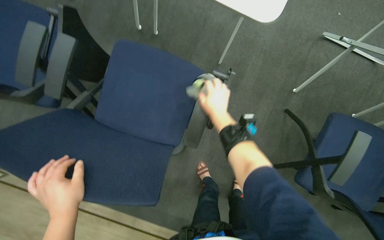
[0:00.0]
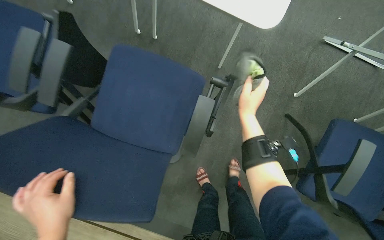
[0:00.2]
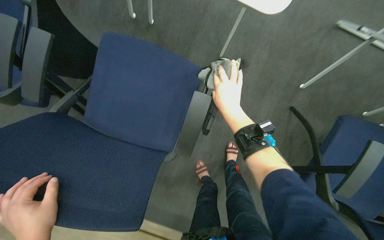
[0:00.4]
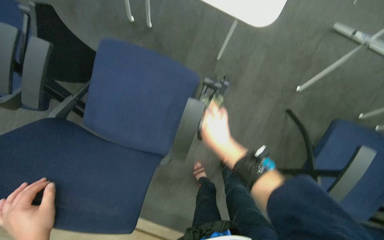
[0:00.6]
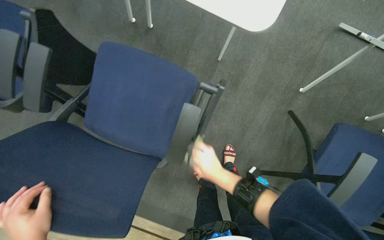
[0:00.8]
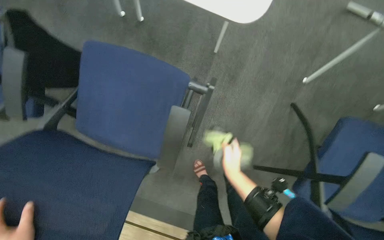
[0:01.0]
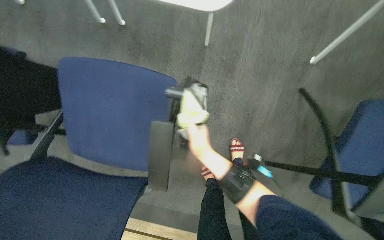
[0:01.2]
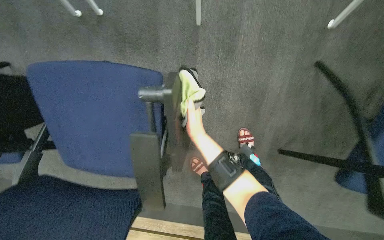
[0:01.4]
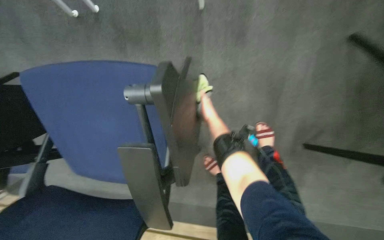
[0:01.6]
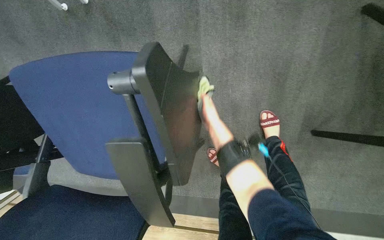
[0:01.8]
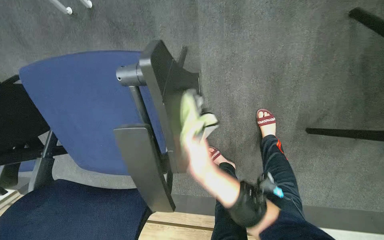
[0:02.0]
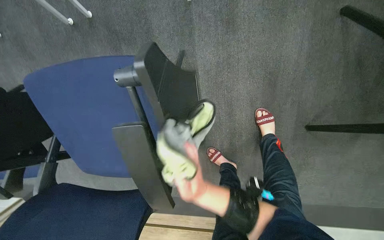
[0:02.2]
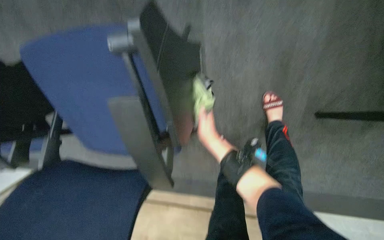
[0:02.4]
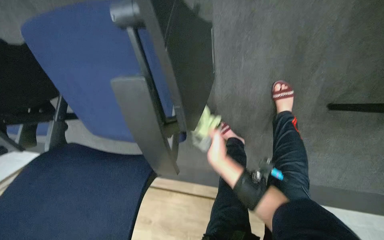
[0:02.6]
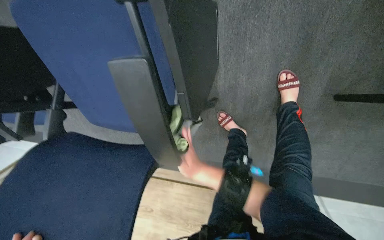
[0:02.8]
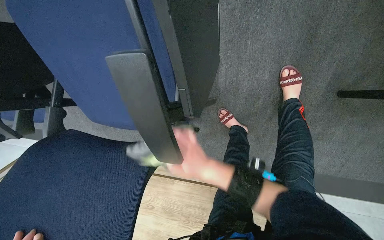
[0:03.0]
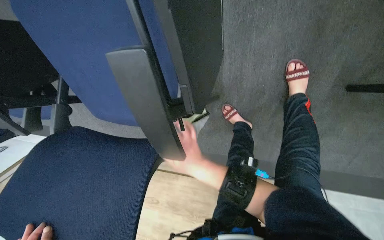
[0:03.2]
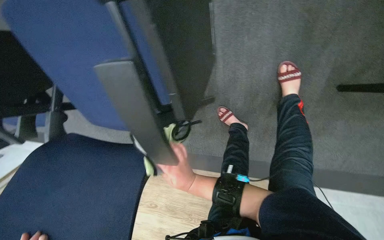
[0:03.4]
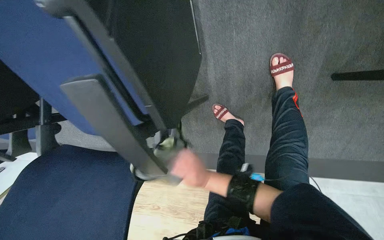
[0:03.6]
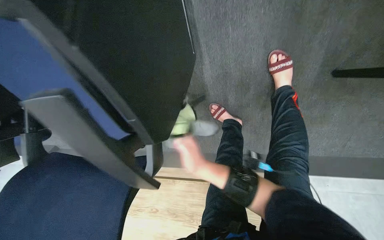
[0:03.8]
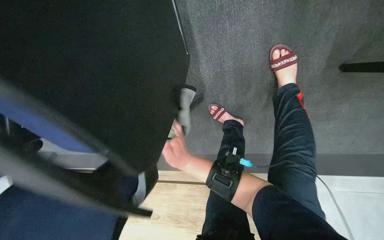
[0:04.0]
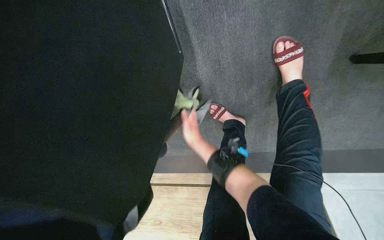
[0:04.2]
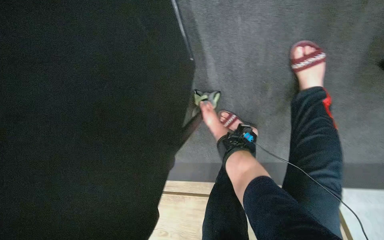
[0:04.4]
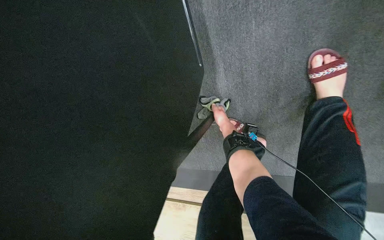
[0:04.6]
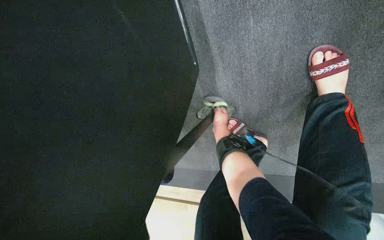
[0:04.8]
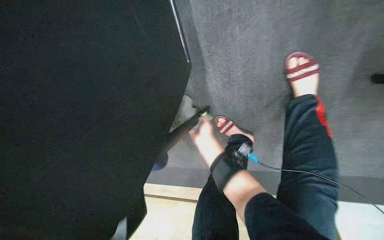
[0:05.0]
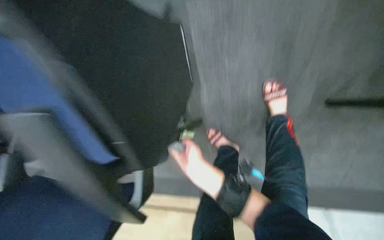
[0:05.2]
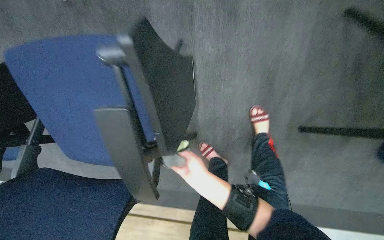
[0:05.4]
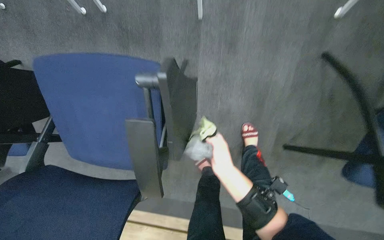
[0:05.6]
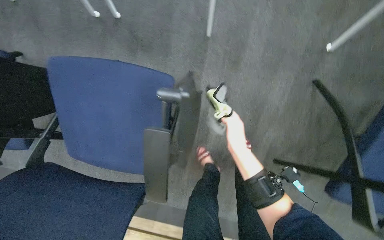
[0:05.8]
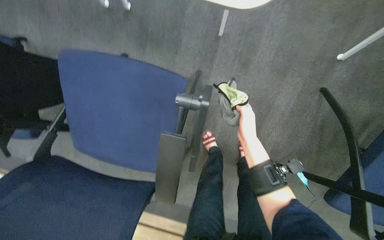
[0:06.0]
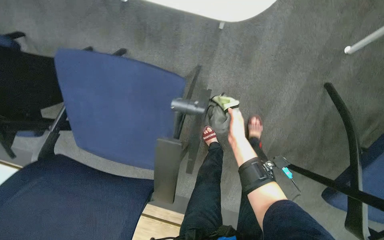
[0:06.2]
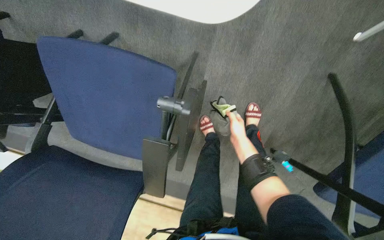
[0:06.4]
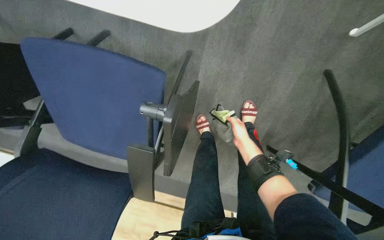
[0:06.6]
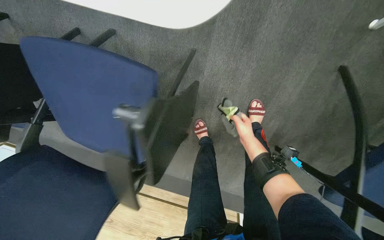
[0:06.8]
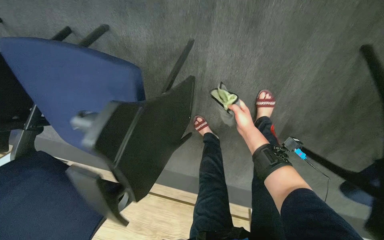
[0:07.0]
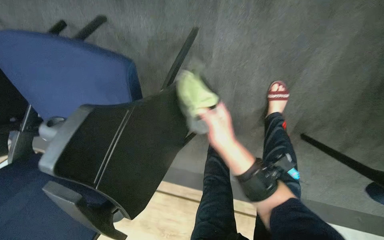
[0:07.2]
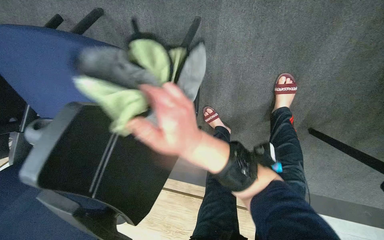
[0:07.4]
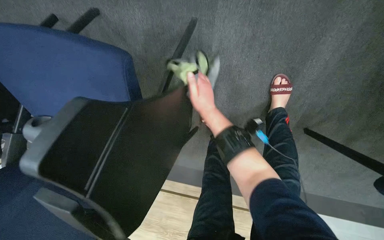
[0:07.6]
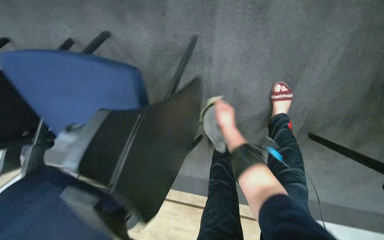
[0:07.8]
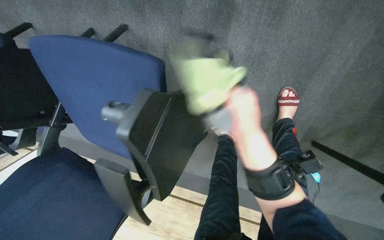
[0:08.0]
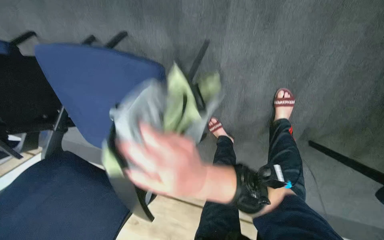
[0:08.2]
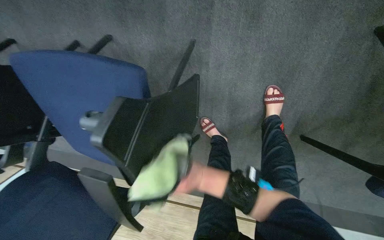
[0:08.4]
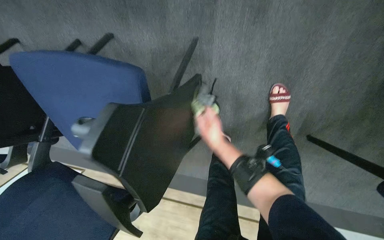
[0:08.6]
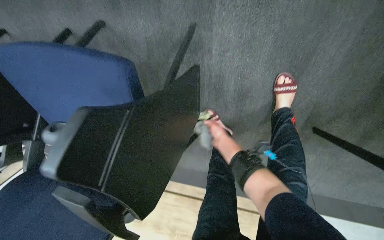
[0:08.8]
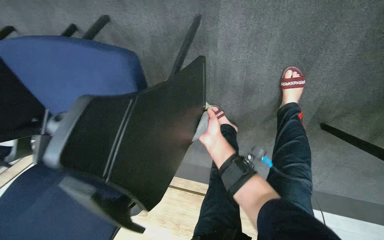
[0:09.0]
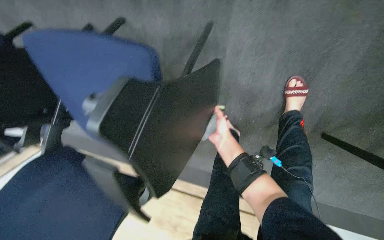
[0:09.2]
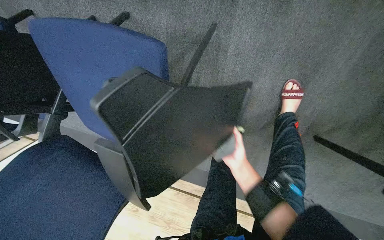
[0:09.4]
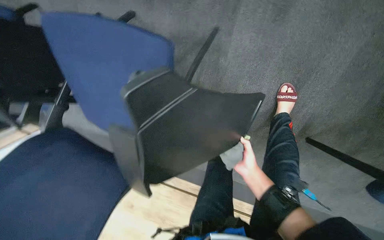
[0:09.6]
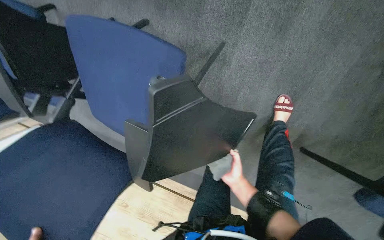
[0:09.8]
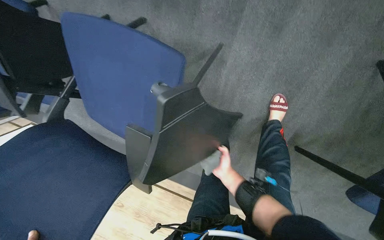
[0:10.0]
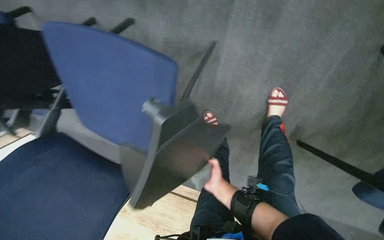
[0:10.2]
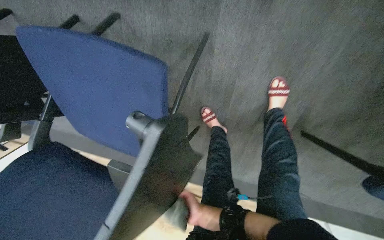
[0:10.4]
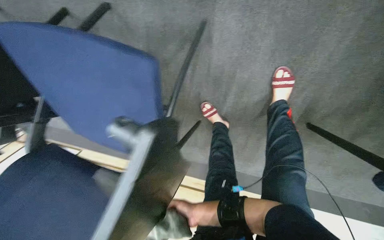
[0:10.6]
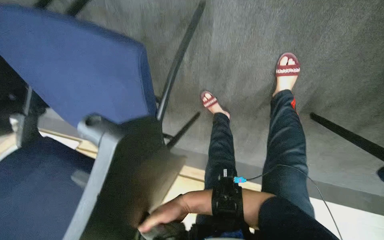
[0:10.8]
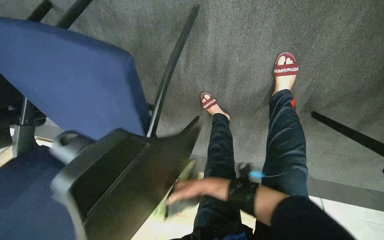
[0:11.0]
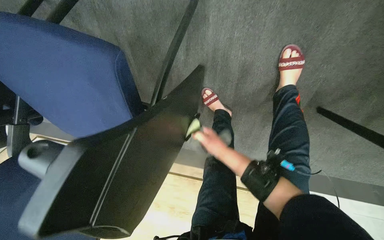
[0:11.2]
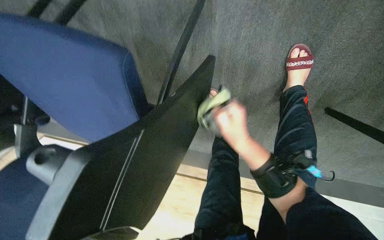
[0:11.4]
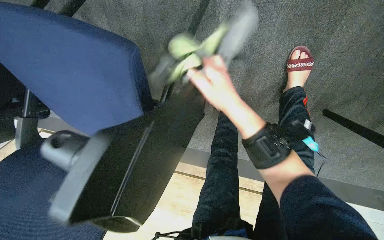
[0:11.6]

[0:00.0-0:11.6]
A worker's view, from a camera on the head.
Job: wiping surfaces.
The whole recording: Wiping conference room chairs. The worker wipes the seats, backrests, and frames of conference room chairs with a cloth.
0:00.0 to 0:01.4: The camera is carried roughly 40 cm. The camera pitches downward, by approximately 15 degrees.
0:01.4 to 0:02.8: The view tips downward by roughly 15 degrees. The right hand moves up and down the picture over about 20 cm, changing direction 3 times.
0:02.8 to 0:04.4: The right hand moves farther from the camera and up the picture, some 30 cm.
0:04.4 to 0:05.8: The camera sweeps to the right, by roughly 15 degrees. The wearer looks some 25 degrees further upward.
0:05.8 to 0:07.2: The view tilts roughly 20 degrees downward. The right hand goes farther from the camera and returns, approximately 15 cm each way.
0:07.2 to 0:08.8: The right hand moves nearer and farther over approximately 25 cm, changing direction 3 times.
0:08.8 to 0:10.2: The right hand moves down the picture, roughly 20 cm.
0:10.2 to 0:11.6: The wearer looks some 10 degrees further downward. The right hand travels up the picture and nearer to the camera by some 25 cm.

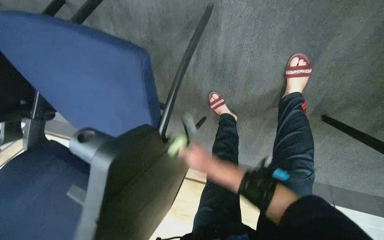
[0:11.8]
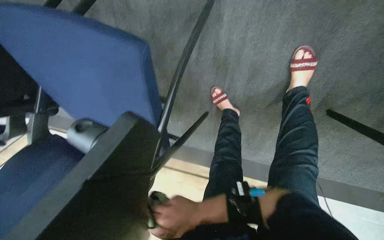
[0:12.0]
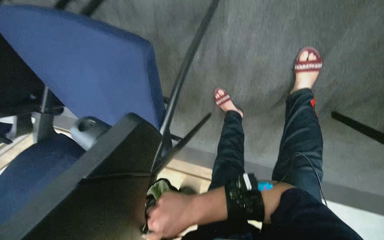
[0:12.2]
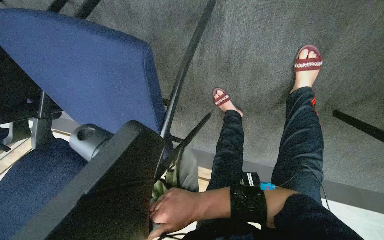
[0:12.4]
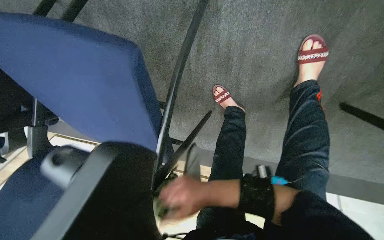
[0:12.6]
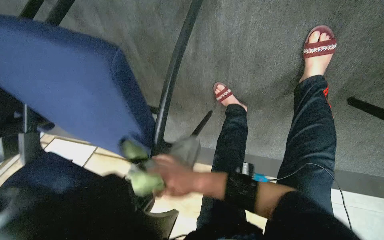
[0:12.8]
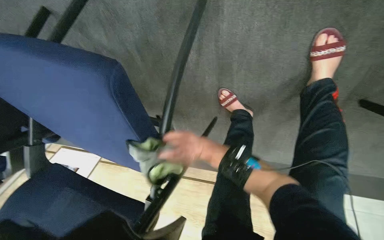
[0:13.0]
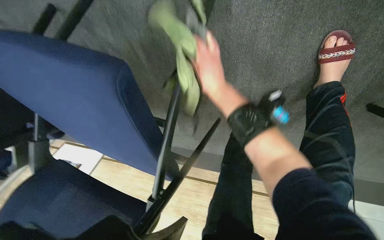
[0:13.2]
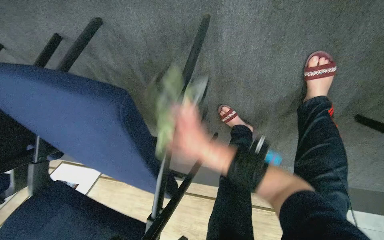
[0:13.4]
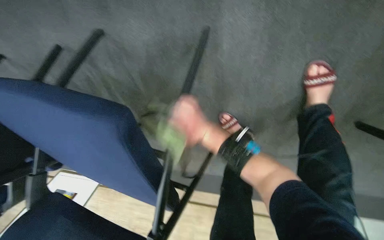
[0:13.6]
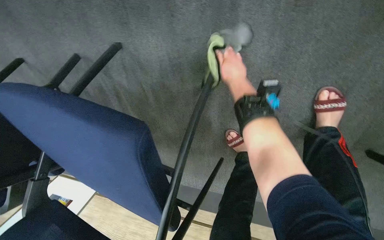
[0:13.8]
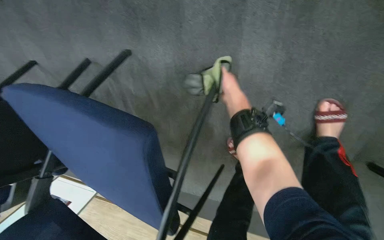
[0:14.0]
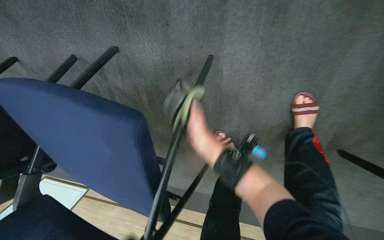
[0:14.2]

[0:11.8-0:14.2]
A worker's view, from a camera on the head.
Job: wiping surfaces.
The whole recording: Wiping conference room chairs. The worker wipes the seats, backrests, and frames of conference room chairs with a cloth.
0:11.8 to 0:13.0: The right hand goes down the picture and returns, about 15 cm each way.
0:13.0 to 0:14.2: The camera pitches upward, by some 15 degrees.

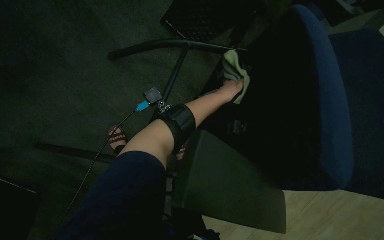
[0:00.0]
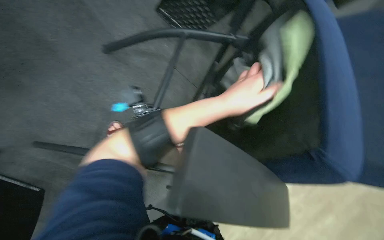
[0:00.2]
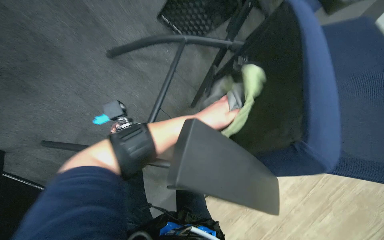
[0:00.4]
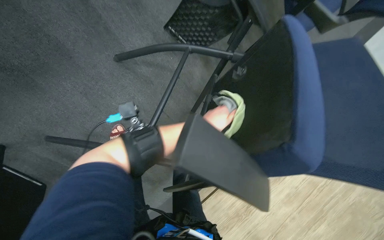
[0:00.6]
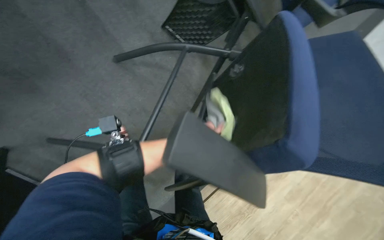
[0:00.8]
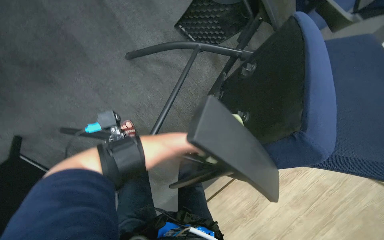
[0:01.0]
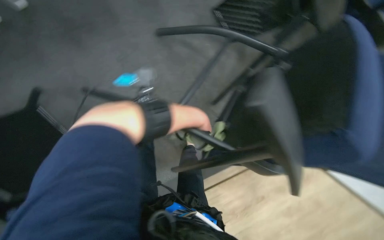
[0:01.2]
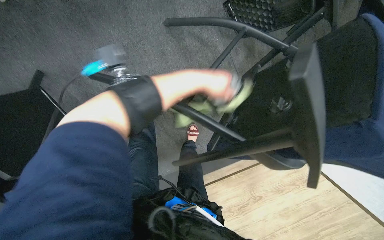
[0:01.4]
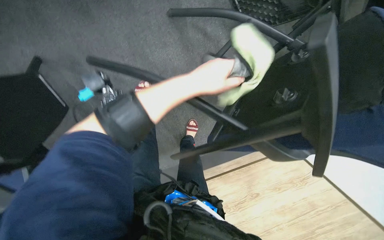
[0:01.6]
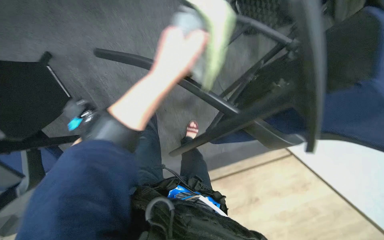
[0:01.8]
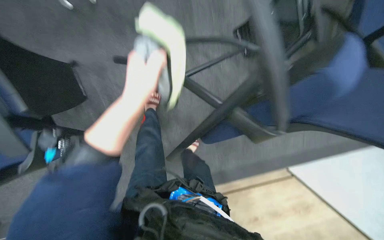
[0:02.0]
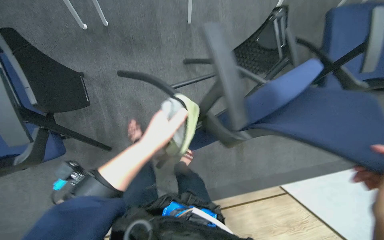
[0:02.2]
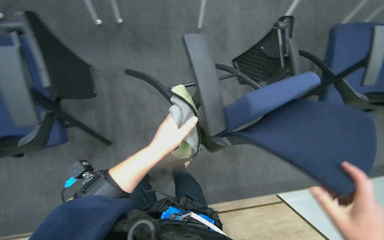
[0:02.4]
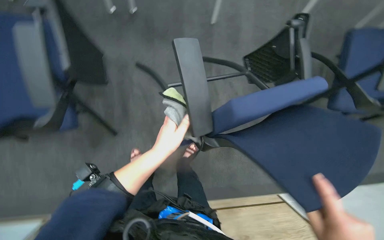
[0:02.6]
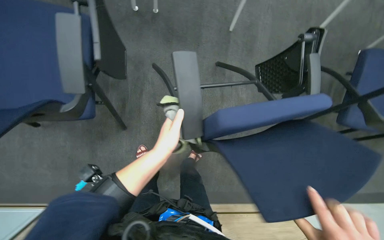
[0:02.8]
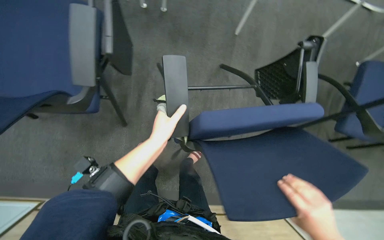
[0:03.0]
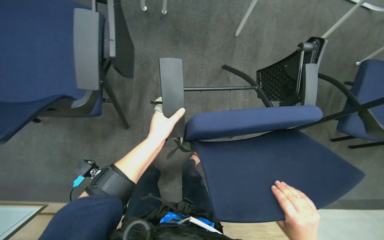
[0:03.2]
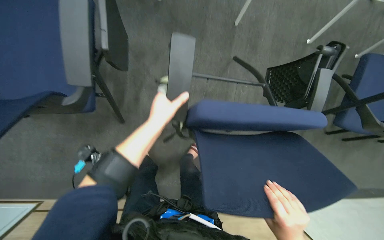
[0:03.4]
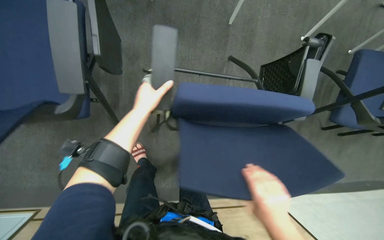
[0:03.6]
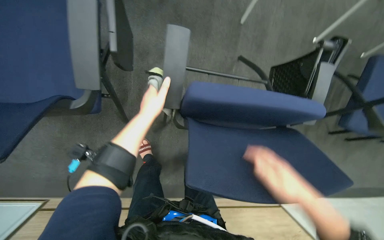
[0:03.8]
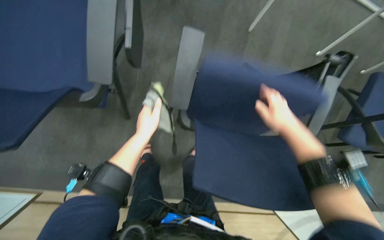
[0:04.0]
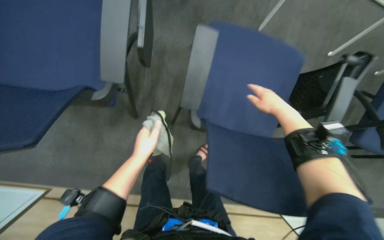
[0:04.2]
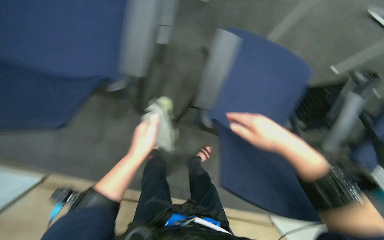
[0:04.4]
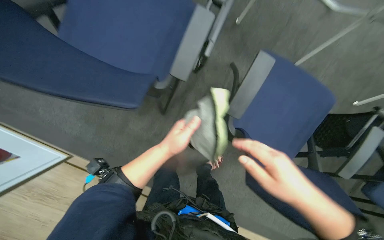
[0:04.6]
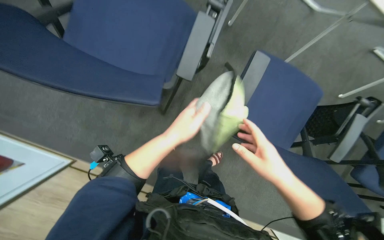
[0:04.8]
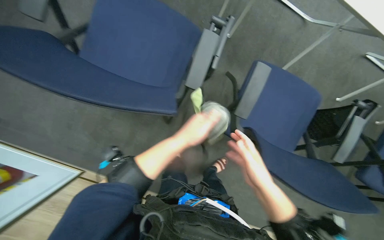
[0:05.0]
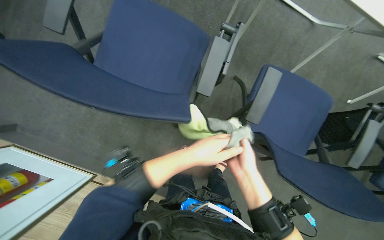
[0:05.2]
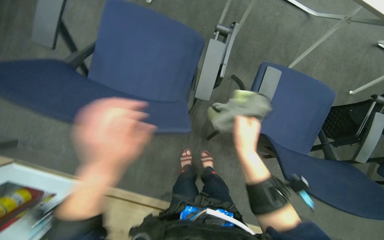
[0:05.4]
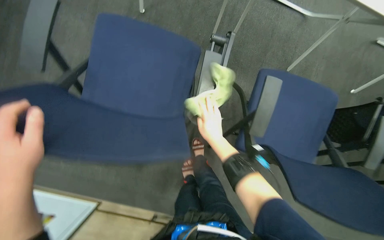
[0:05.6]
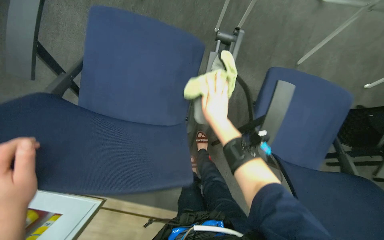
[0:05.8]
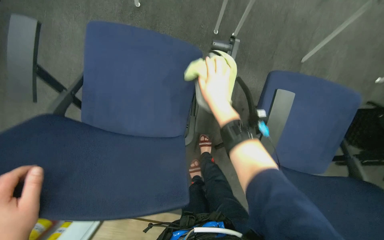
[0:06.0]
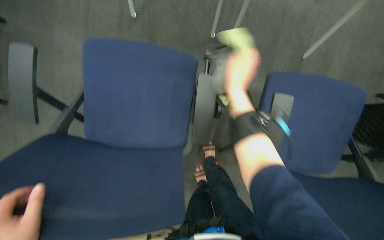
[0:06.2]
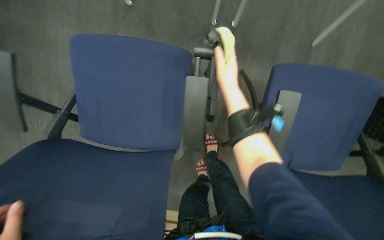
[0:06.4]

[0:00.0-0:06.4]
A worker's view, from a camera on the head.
Job: wiping surfaces.
The whole recording: Wiping conference room chairs. The worker wipes the seats, backrests, and frames of conference room chairs with a cloth.
0:01.6 to 0:03.2: The view tips upward by some 20 degrees.
0:03.2 to 0:04.8: The left hand moves approximately 10 cm up the picture and comes back.
0:04.8 to 0:06.4: The right hand travels up the picture, farther from the camera and to the left by about 50 cm.
